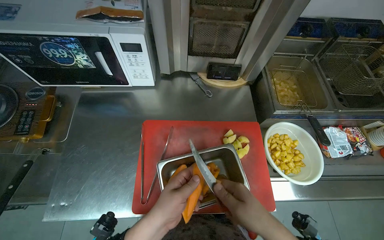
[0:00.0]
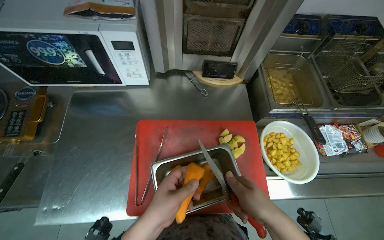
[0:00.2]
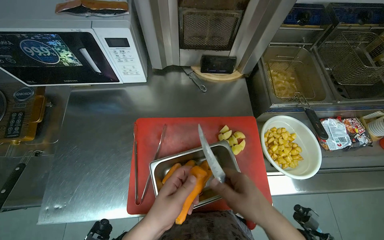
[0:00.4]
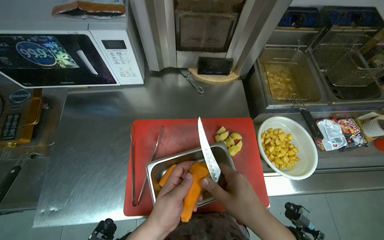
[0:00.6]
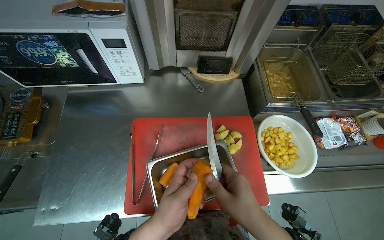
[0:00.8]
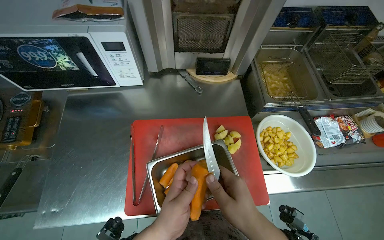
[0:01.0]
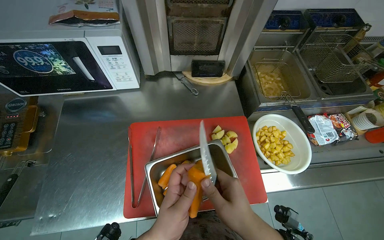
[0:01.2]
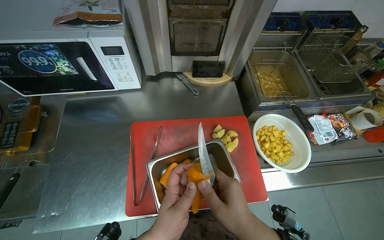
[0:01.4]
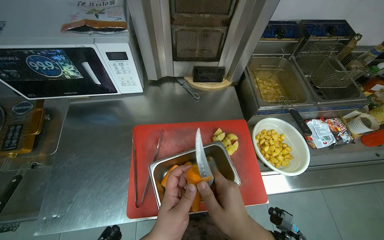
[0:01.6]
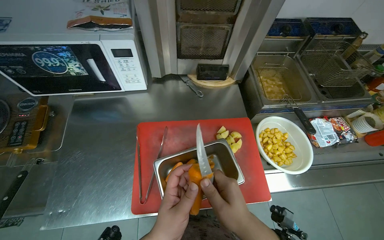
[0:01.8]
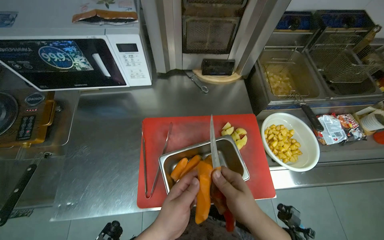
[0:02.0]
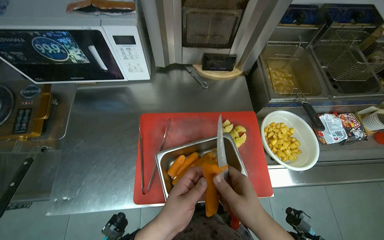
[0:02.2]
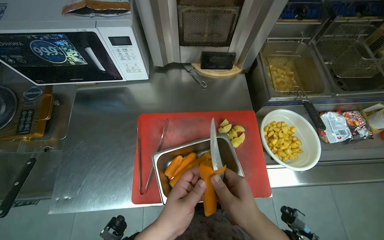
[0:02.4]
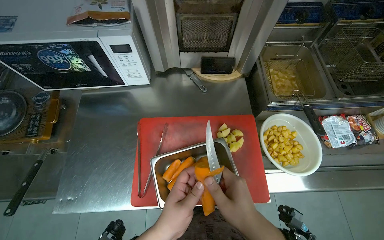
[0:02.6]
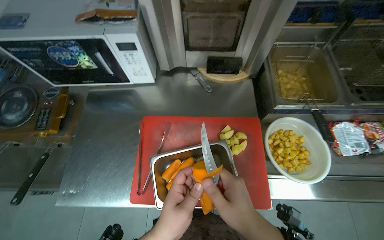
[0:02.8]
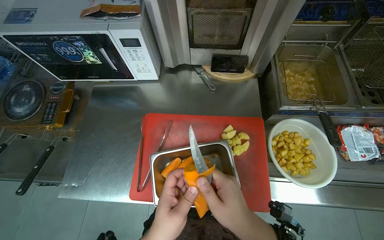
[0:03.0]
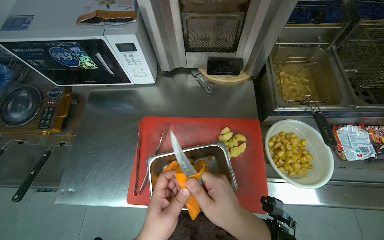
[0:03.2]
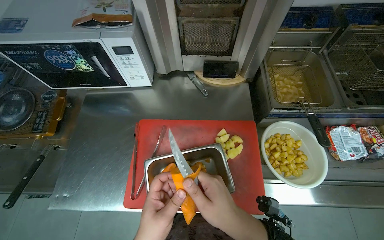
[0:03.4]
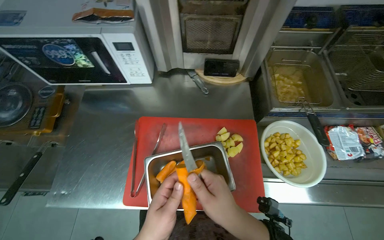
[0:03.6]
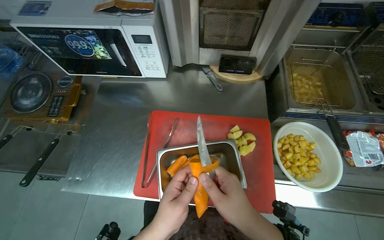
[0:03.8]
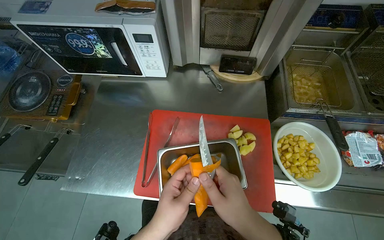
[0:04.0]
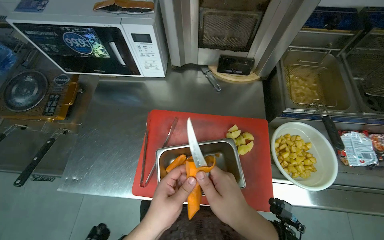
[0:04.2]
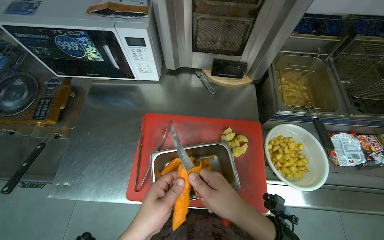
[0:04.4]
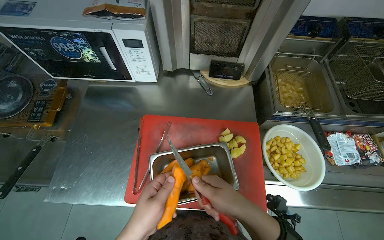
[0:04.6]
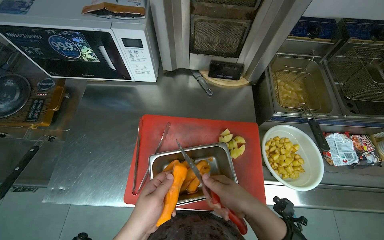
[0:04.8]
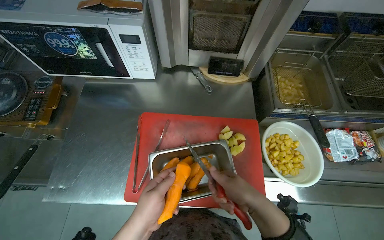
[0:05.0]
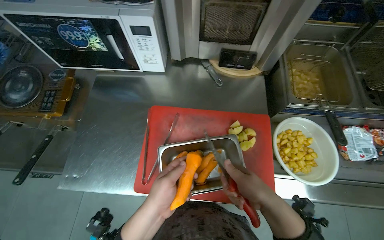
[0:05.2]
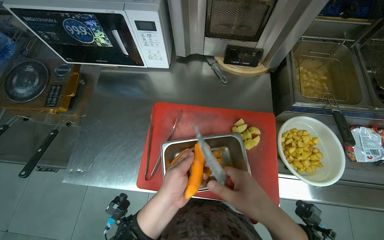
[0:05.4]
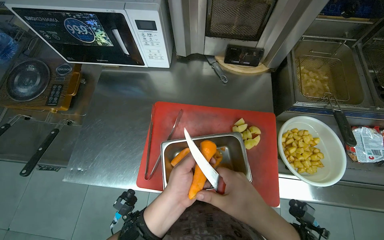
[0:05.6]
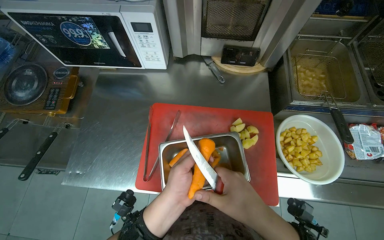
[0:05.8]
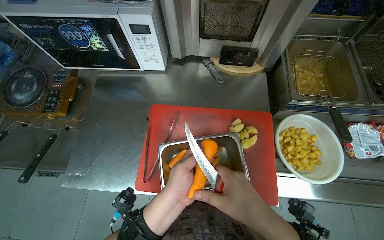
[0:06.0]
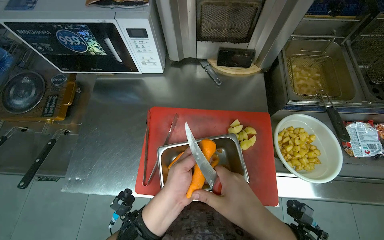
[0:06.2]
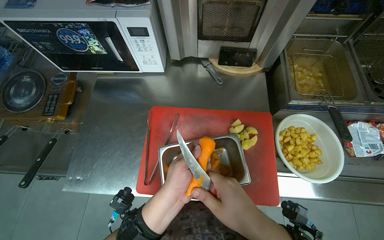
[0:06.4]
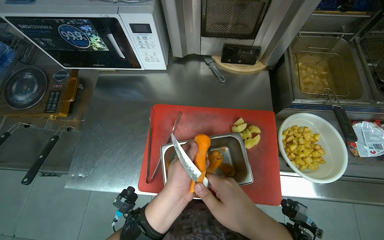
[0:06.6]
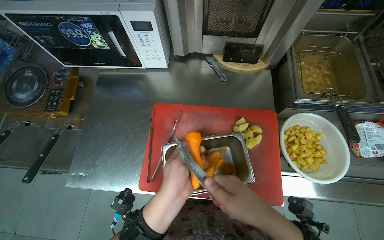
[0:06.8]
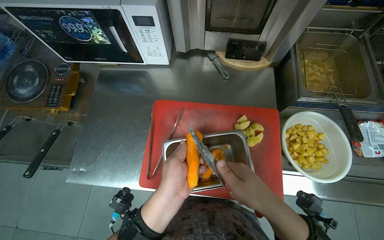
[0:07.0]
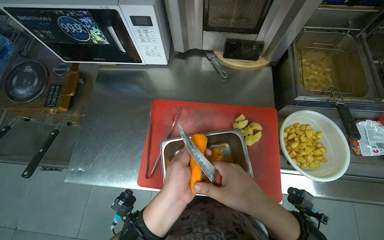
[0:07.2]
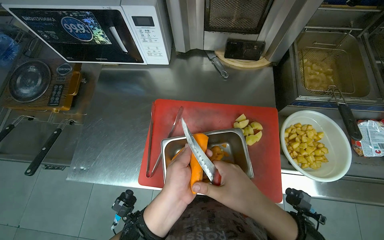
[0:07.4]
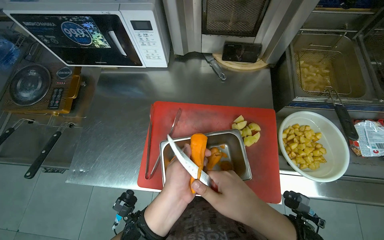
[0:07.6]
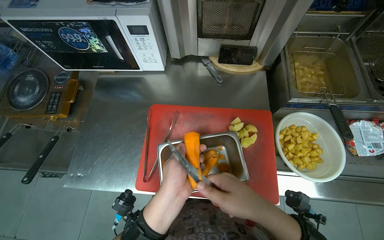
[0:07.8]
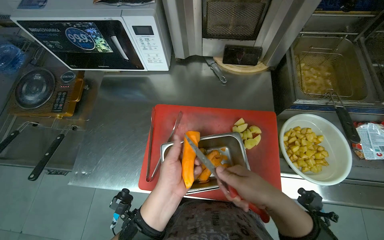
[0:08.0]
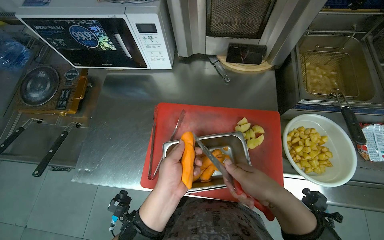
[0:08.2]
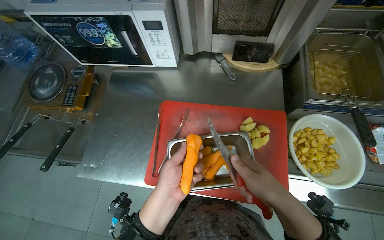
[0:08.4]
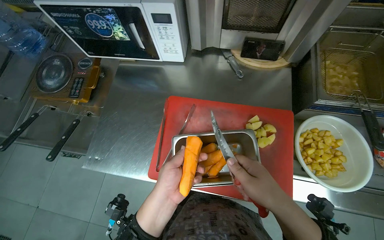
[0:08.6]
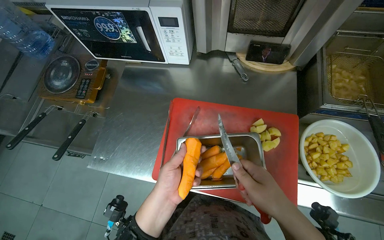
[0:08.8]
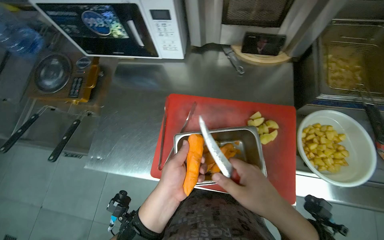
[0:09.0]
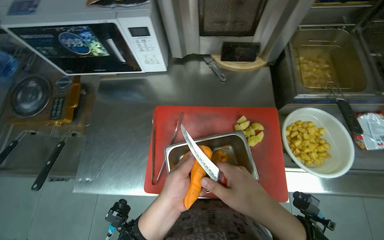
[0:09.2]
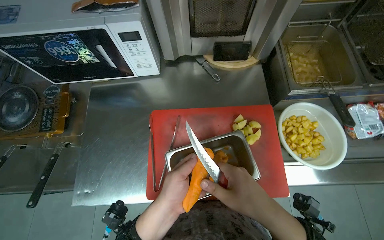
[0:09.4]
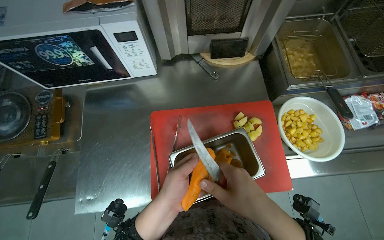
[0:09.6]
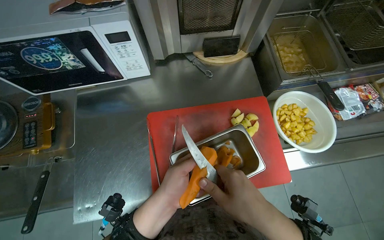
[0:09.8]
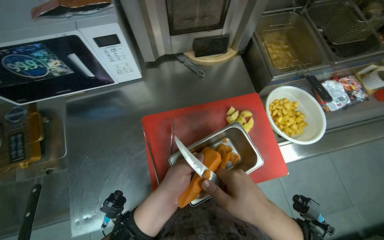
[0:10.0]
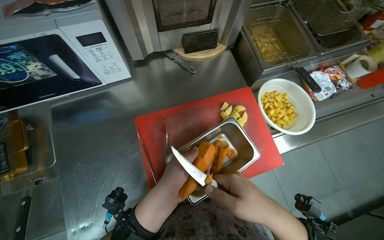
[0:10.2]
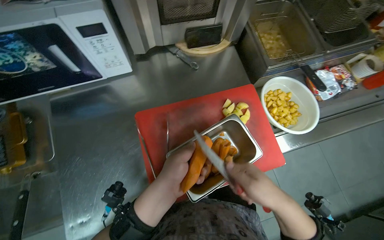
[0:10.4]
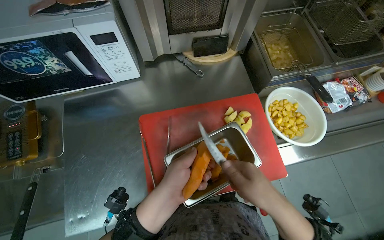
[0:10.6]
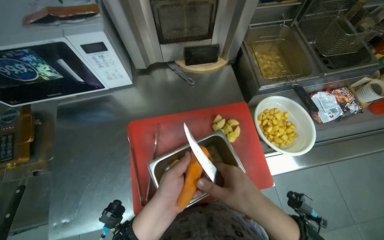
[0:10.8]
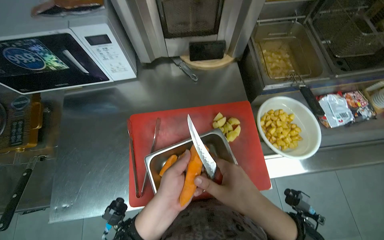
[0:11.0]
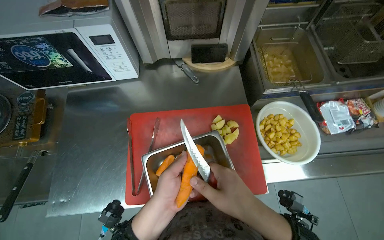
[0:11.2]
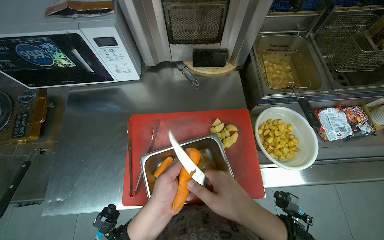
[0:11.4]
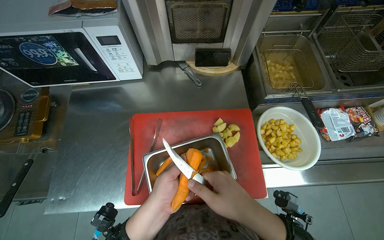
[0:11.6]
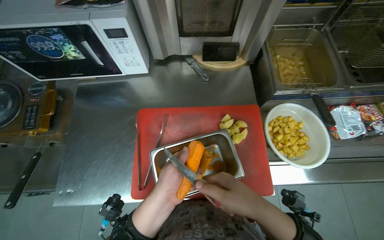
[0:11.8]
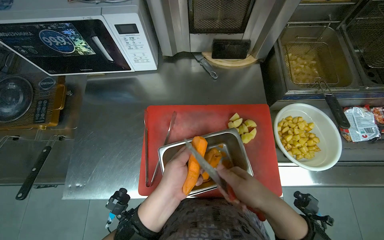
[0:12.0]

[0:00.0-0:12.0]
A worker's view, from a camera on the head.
Job: preparing food.
The whole recording: Peeling carrots. The worker peels carrots using a knife over a metal container.
0:04.4 to 0:09.0: The hands are busy where they are.
0:09.0 to 0:10.4: The wearer looks about 30 degrees further to the right.
0:10.4 to 0:12.0: The wearer looks roughly 20 degrees further to the left.

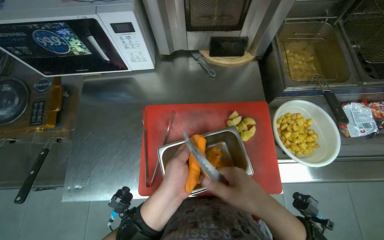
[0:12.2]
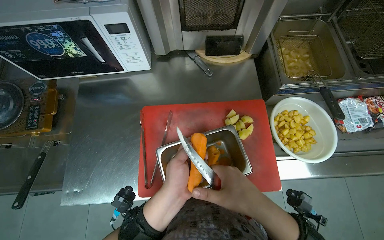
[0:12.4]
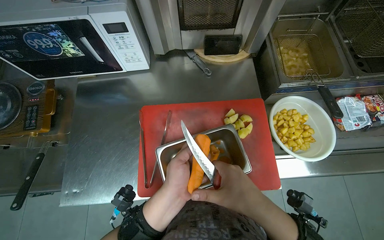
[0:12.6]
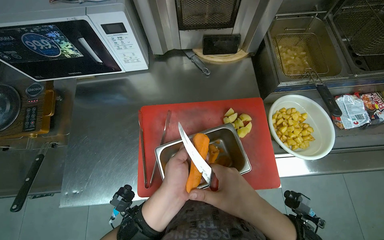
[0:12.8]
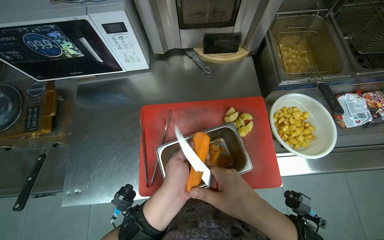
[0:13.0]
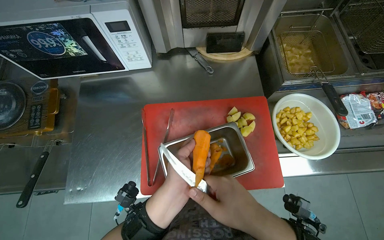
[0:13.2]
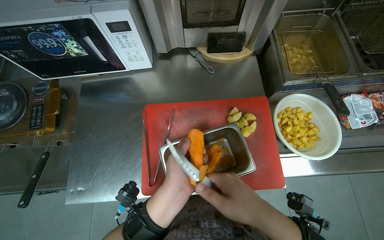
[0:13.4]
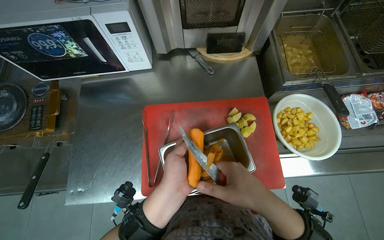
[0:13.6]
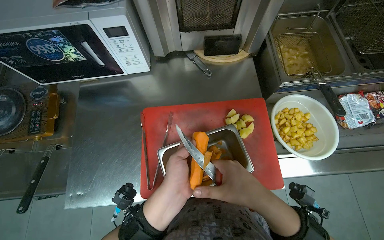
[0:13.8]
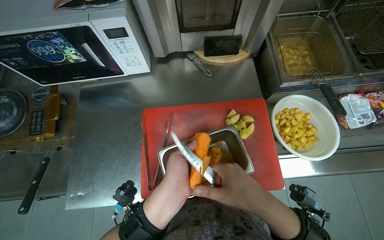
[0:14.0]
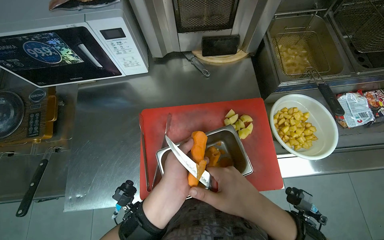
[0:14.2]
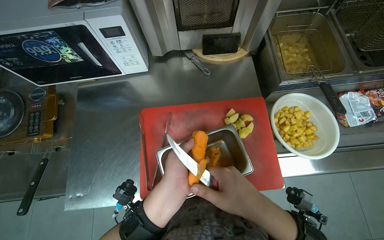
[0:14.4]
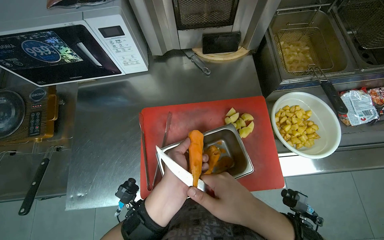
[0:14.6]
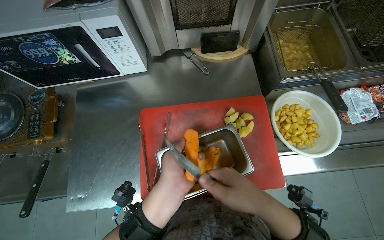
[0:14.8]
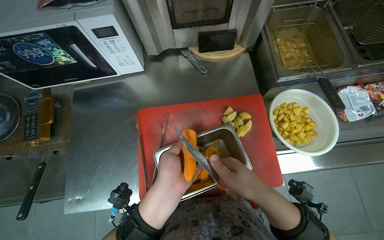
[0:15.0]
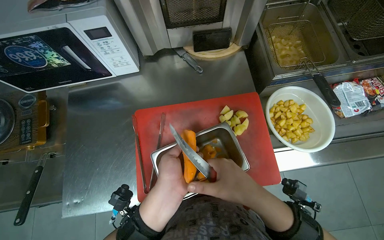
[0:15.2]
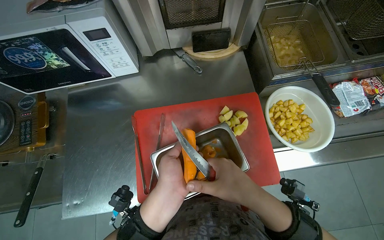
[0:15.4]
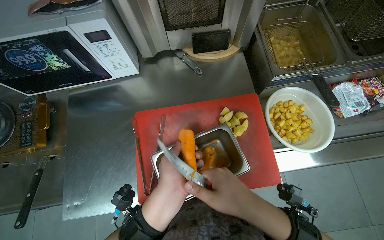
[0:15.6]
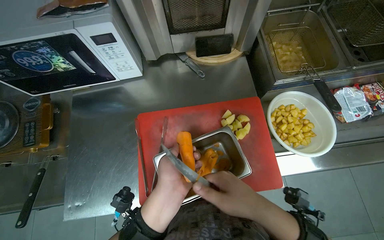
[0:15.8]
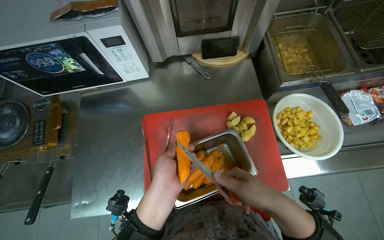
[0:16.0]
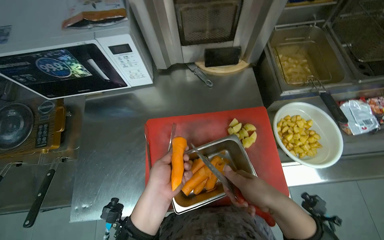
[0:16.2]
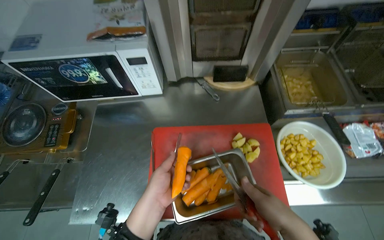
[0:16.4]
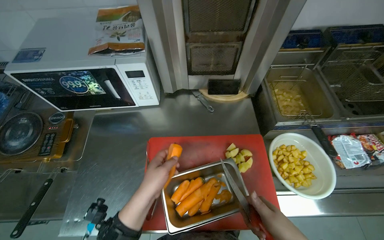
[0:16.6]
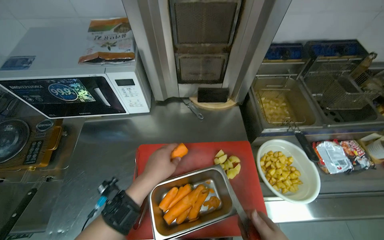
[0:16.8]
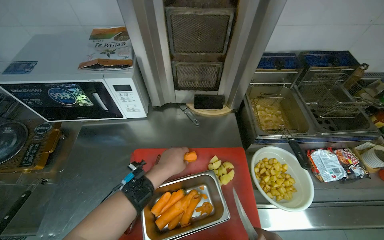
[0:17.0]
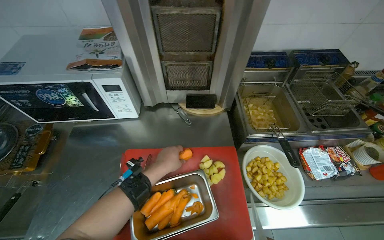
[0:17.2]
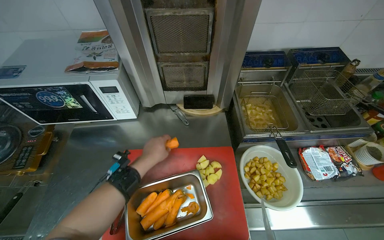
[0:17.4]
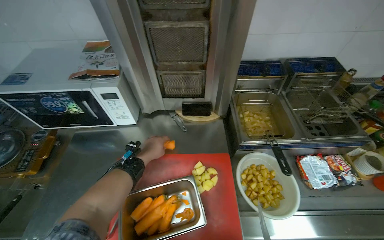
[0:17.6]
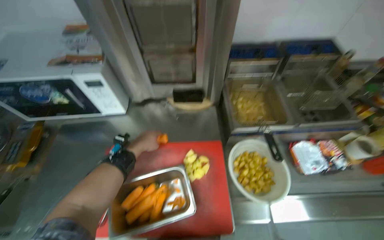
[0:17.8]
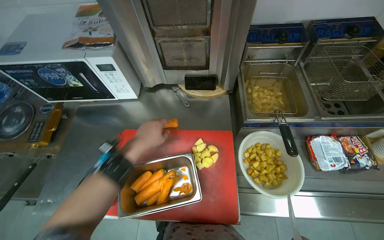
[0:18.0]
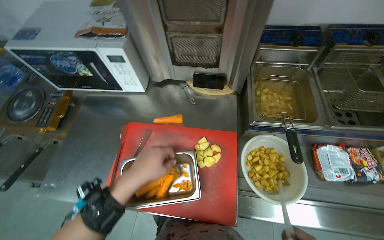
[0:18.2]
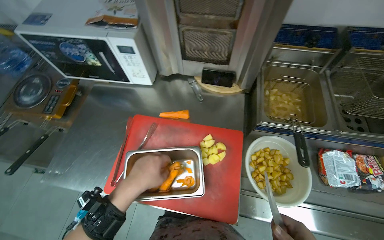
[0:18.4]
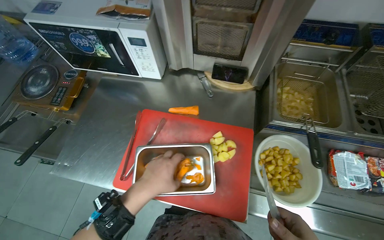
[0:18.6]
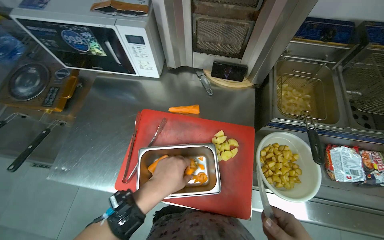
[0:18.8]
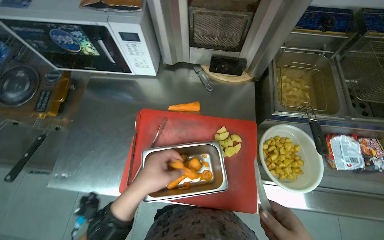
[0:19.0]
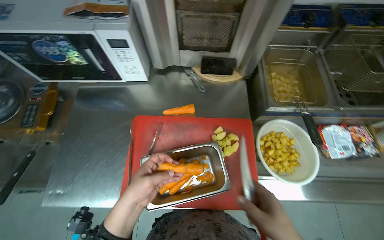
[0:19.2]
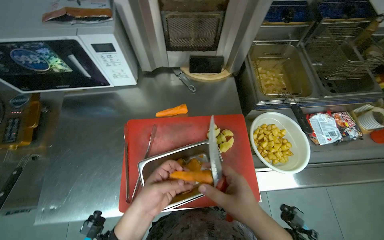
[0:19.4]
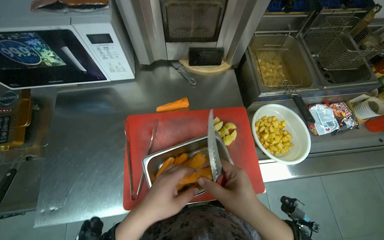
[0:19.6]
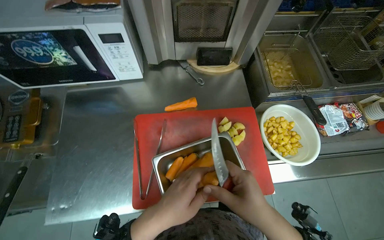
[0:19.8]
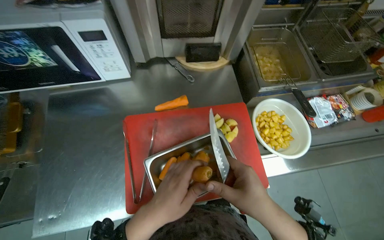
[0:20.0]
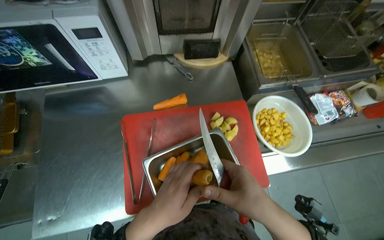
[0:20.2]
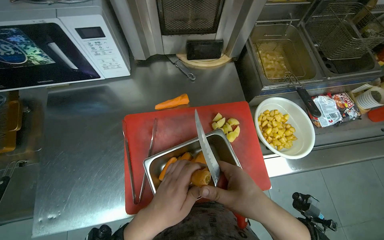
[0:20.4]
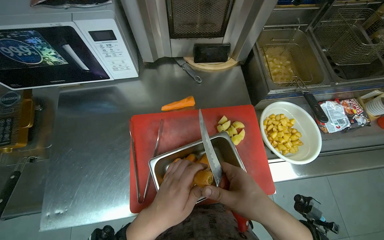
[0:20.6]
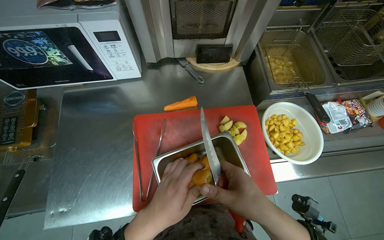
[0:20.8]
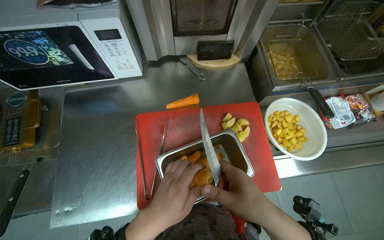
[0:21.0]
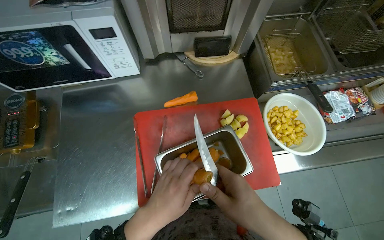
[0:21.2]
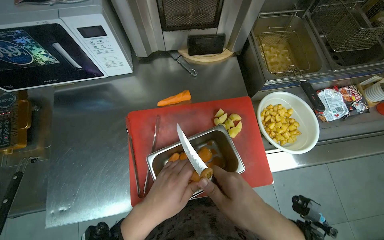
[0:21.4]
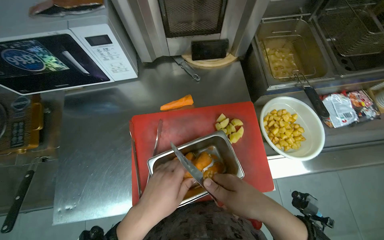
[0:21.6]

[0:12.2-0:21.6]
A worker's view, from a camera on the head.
Job: preparing food.
The whole recording: Peeling carrots. The worker peels carrots using a knife over a metal container.
0:12.2 to 0:15.4: The hands work in one place, with small movements.
0:15.4 to 0:17.0: The view tips upward by approximately 15 degrees.
0:17.0 to 0:18.4: The left hand moves some 10 cm farther from the camera and comes back.
0:18.4 to 0:20.0: The head turns to the right by some 20 degrees.
0:20.0 to 0:21.6: The hands stay close to where they were, moving slightly.
